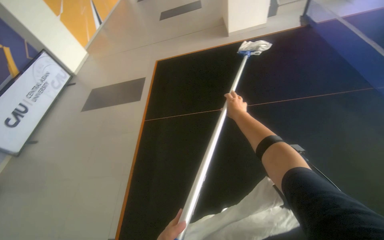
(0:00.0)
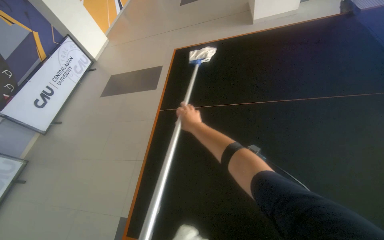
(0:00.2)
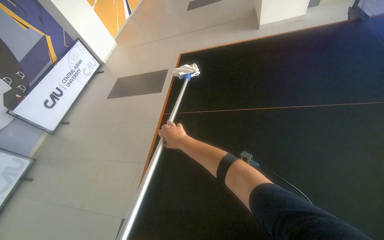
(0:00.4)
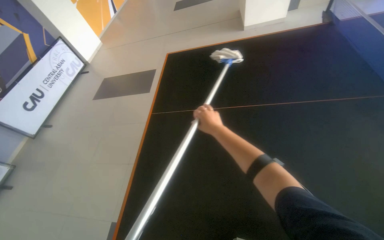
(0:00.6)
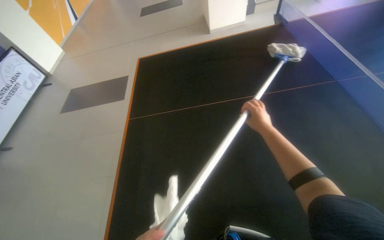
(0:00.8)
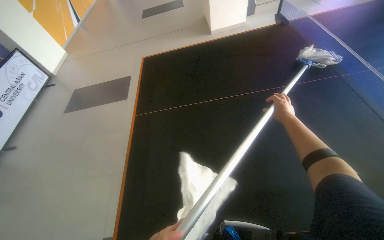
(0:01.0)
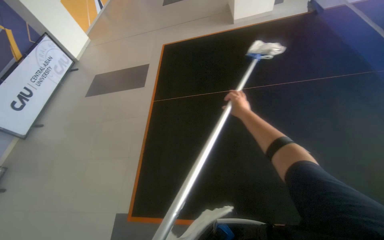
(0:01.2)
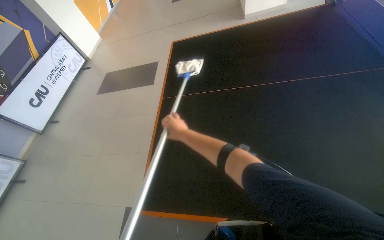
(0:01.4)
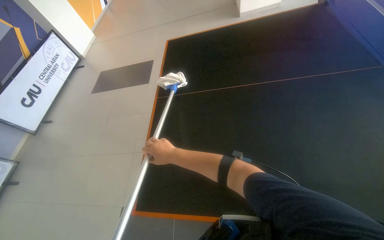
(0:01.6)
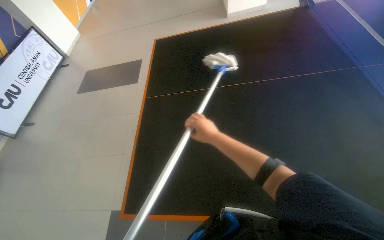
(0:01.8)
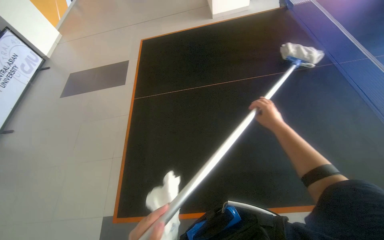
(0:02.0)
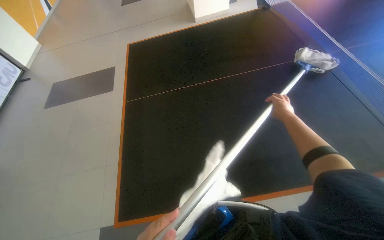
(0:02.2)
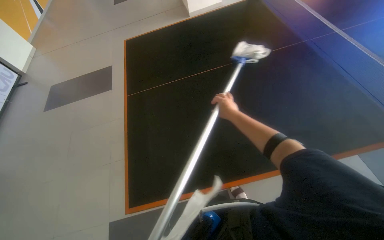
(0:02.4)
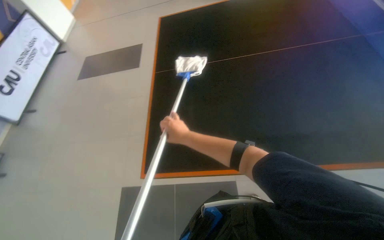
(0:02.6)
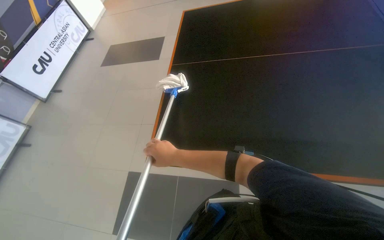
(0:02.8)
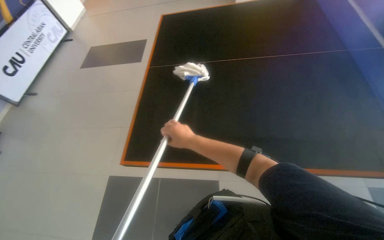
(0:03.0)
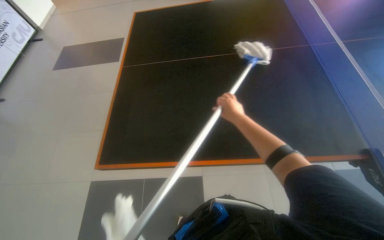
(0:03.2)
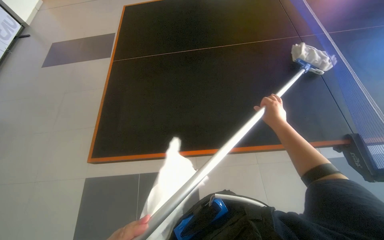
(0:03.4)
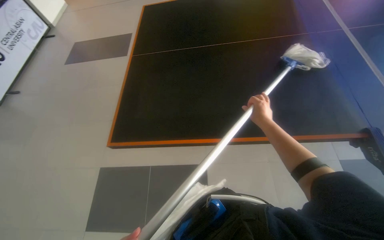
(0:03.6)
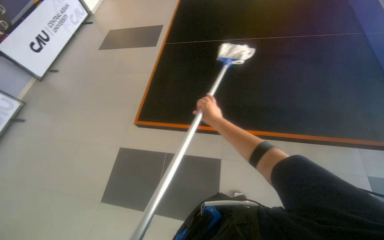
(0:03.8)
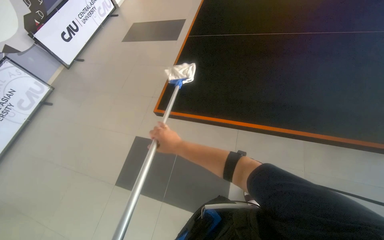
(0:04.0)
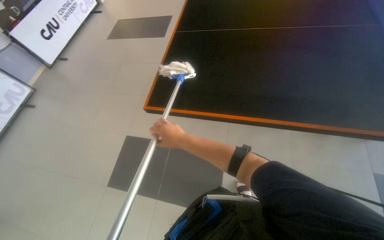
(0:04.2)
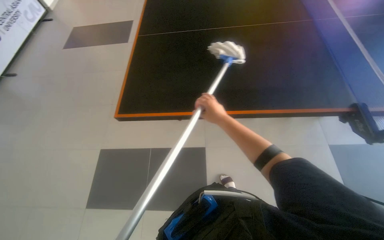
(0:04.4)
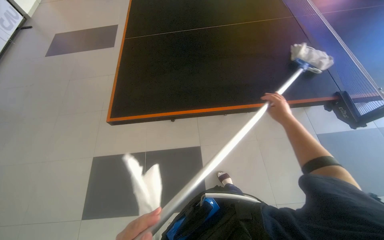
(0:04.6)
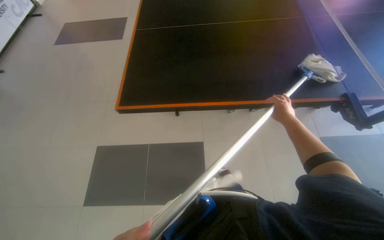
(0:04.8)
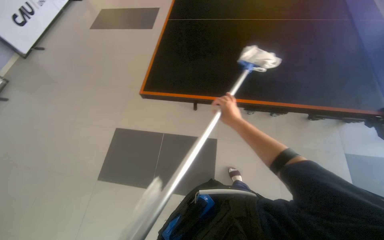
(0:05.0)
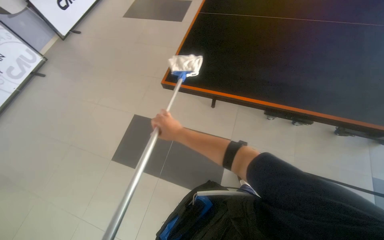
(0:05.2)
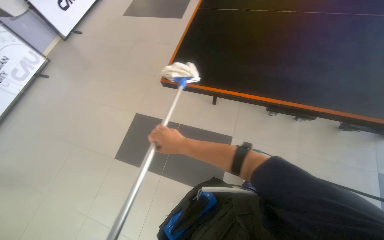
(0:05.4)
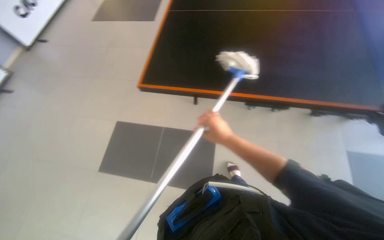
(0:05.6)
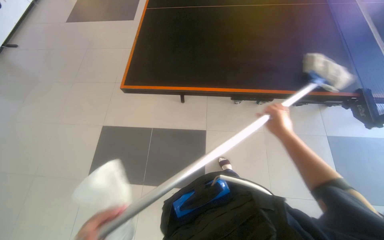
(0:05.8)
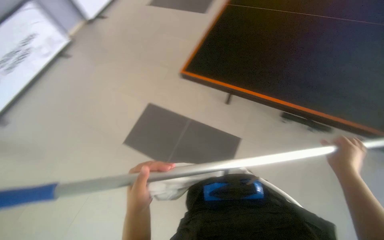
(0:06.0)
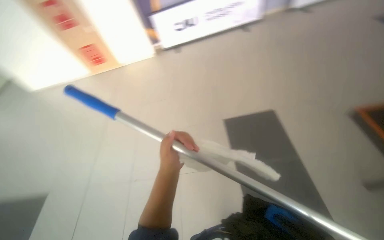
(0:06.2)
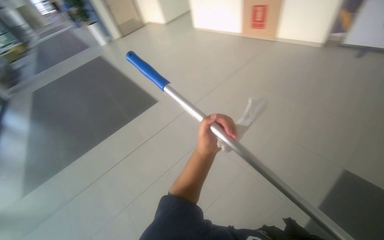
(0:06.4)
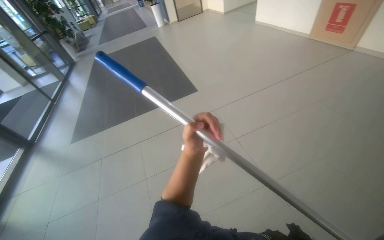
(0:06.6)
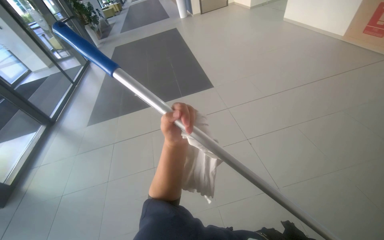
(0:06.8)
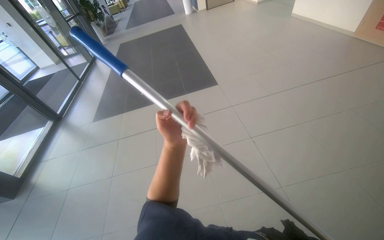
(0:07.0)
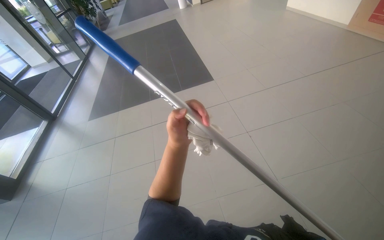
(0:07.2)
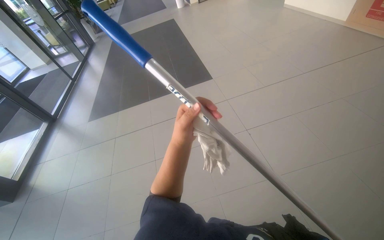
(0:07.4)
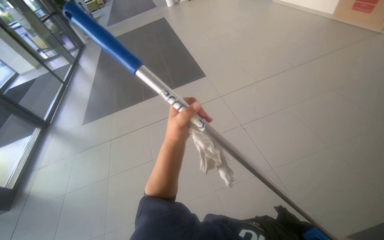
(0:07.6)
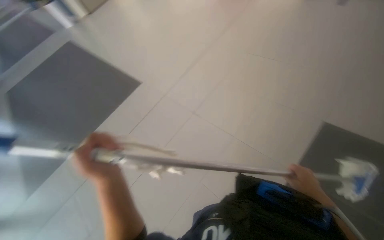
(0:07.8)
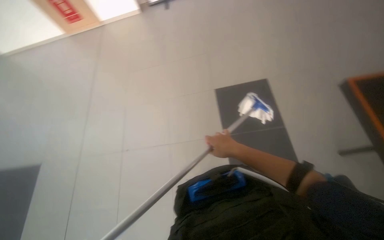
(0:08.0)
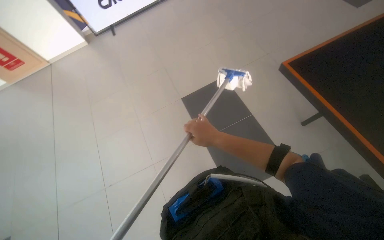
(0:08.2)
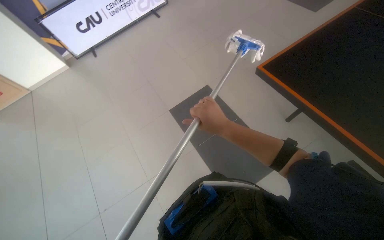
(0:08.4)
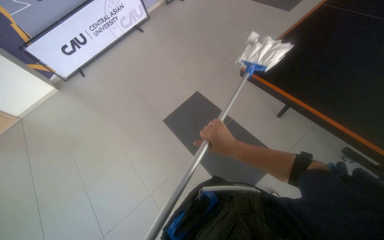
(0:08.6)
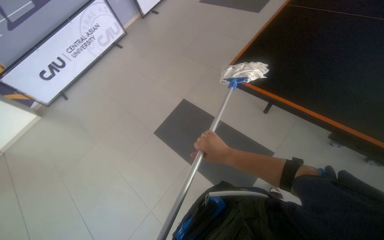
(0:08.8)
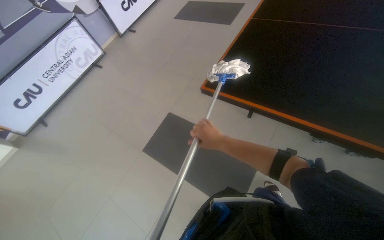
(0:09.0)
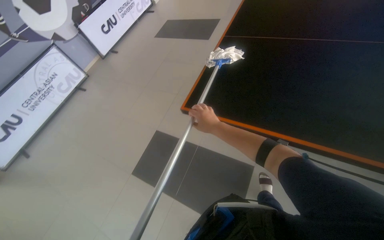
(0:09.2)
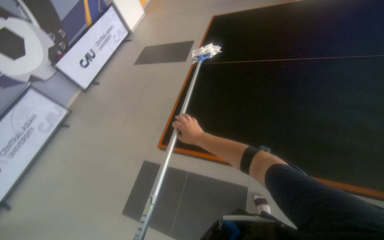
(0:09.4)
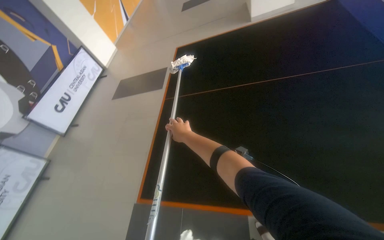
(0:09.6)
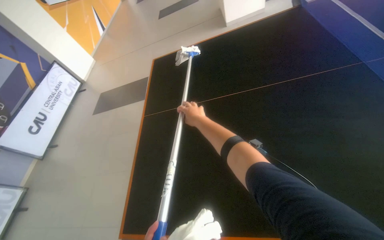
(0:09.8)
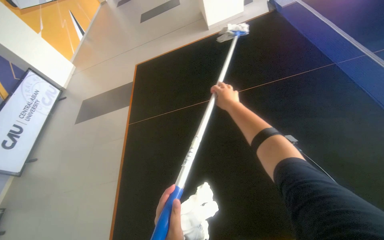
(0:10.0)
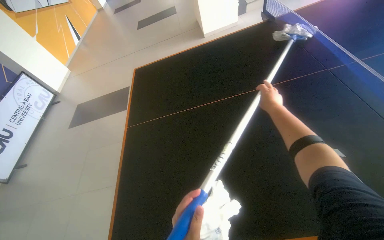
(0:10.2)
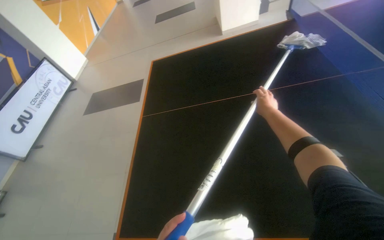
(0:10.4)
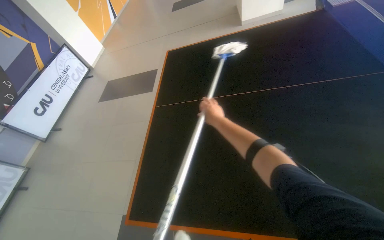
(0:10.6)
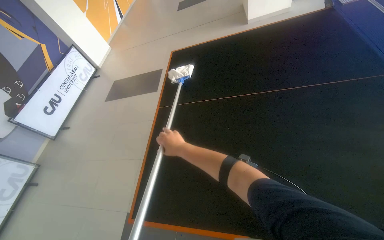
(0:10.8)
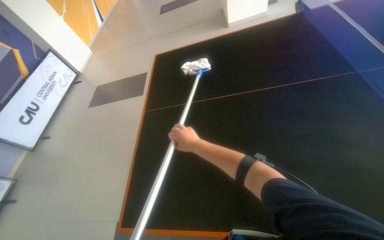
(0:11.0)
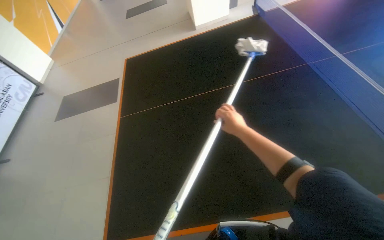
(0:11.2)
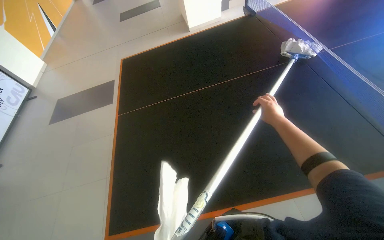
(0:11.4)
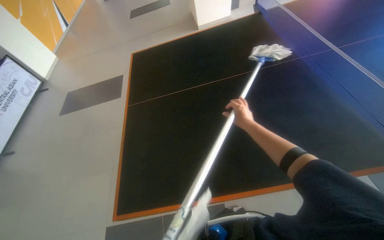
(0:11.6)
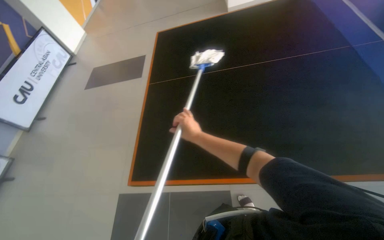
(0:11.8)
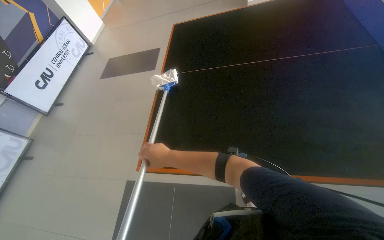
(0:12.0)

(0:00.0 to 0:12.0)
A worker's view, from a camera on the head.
Job: wiping surfaces.
The whole recording: Cleaning ping-pong table with mop. The worker cleans the surface of a ping-pong table using a mop.
0:03.0 - 0:04.4: The head travels roughly 50 cm.
0:06.0 - 0:07.6: The head turns to the left by roughly 110 degrees. The wearer looks some 15 degrees further downward.
0:07.6 - 0:09.0: The head rotates some 130 degrees to the right. The view tilts some 25 degrees upward.
0:09.0 - 0:10.4: The camera travels roughly 50 cm. The head turns to the right by roughly 40 degrees. The view tilts some 25 degrees upward.
0:10.4 - 0:12.0: The right hand moves left and right over approximately 40 cm, changing direction 2 times.

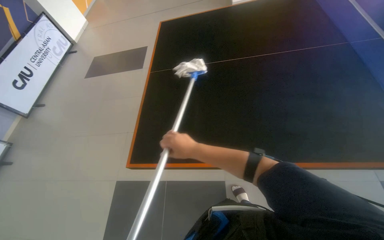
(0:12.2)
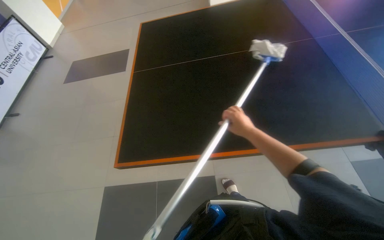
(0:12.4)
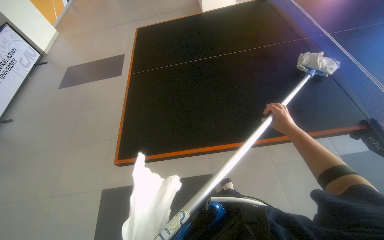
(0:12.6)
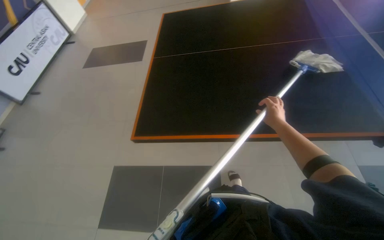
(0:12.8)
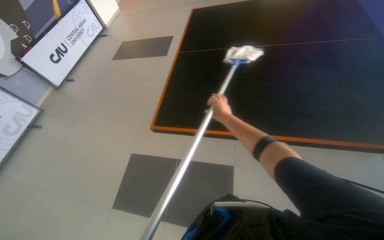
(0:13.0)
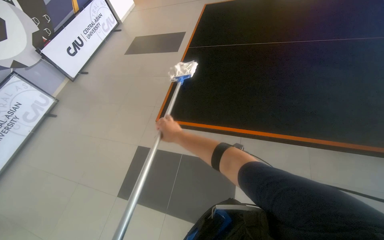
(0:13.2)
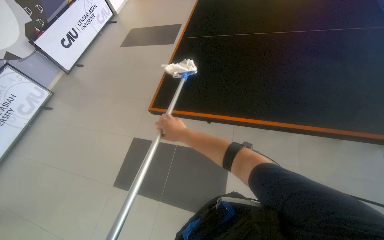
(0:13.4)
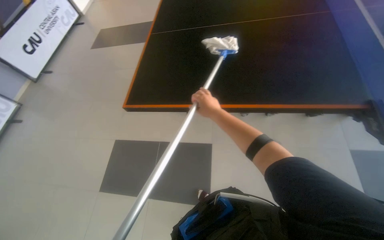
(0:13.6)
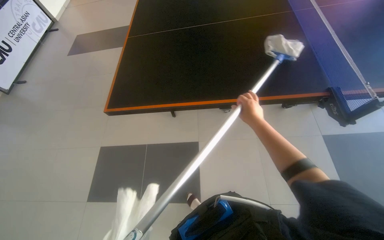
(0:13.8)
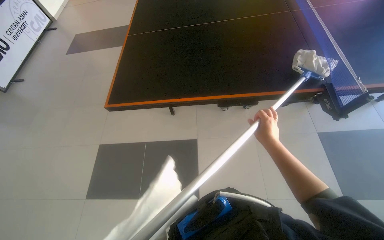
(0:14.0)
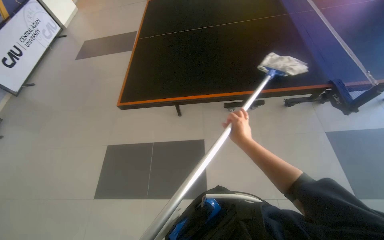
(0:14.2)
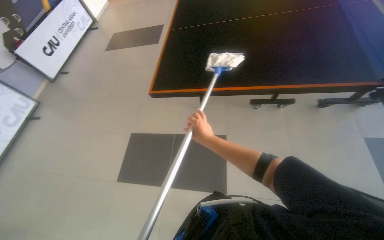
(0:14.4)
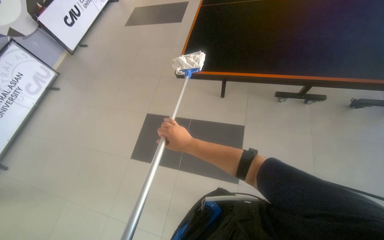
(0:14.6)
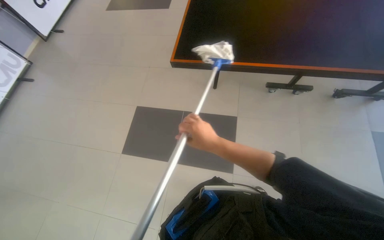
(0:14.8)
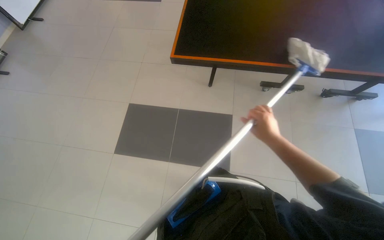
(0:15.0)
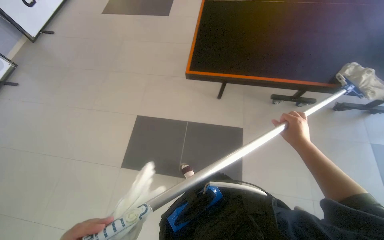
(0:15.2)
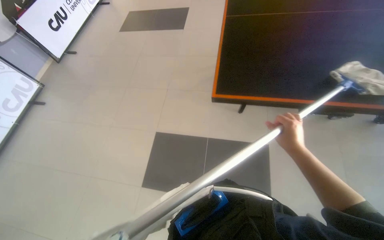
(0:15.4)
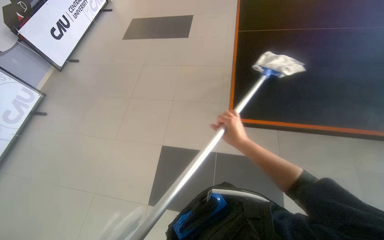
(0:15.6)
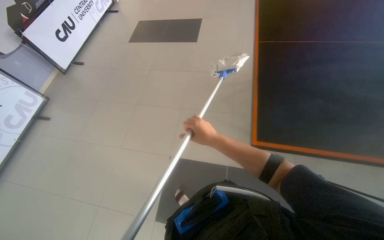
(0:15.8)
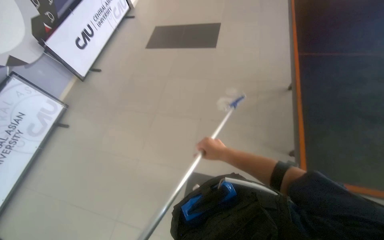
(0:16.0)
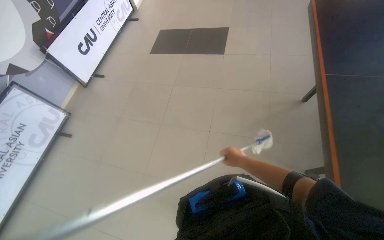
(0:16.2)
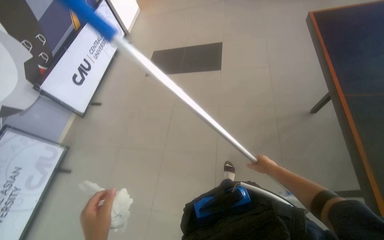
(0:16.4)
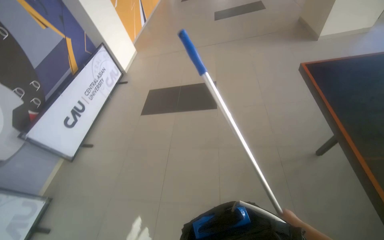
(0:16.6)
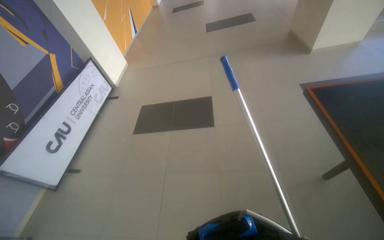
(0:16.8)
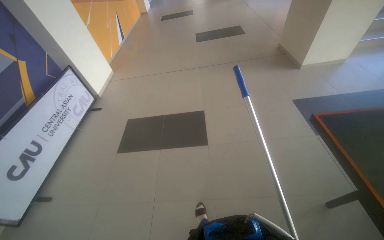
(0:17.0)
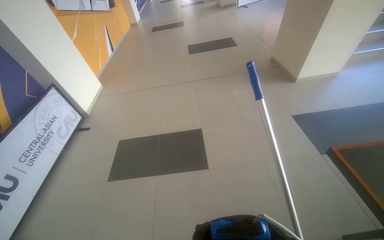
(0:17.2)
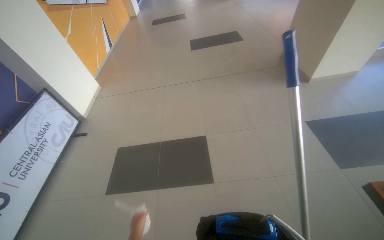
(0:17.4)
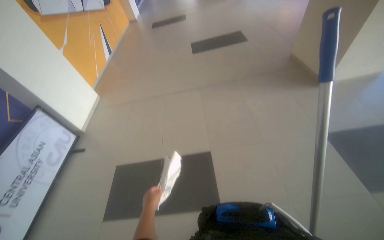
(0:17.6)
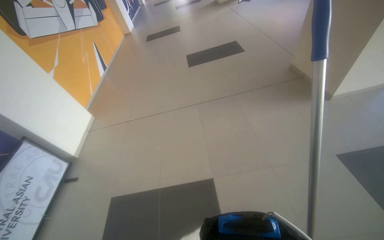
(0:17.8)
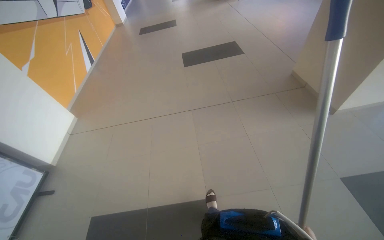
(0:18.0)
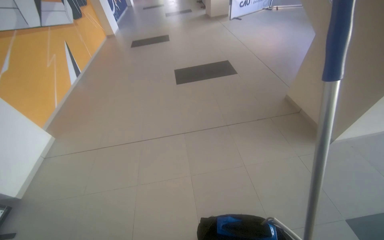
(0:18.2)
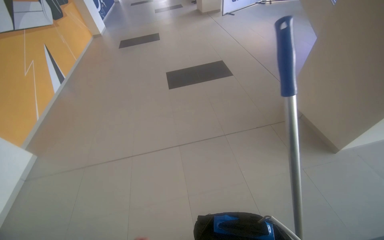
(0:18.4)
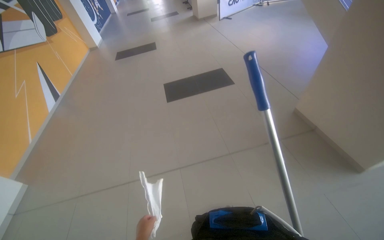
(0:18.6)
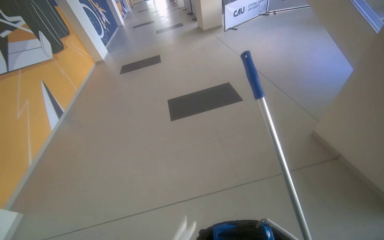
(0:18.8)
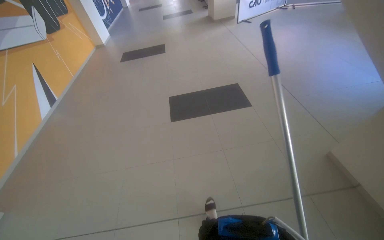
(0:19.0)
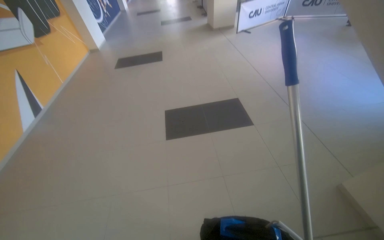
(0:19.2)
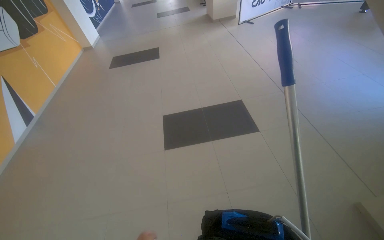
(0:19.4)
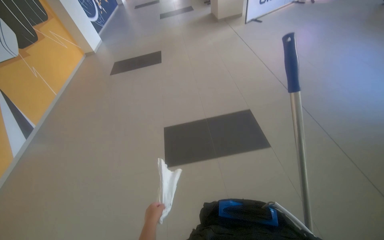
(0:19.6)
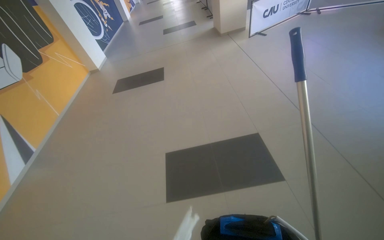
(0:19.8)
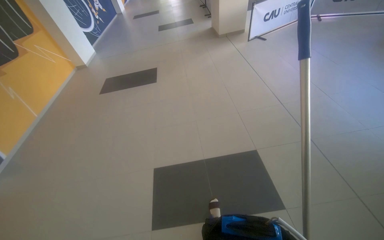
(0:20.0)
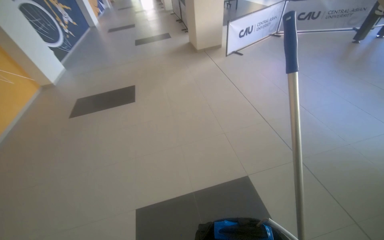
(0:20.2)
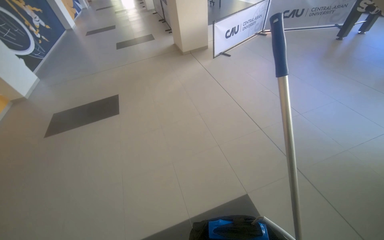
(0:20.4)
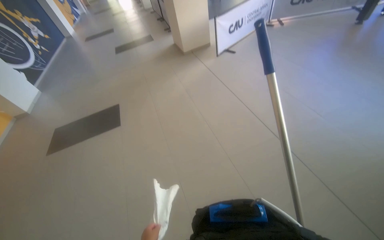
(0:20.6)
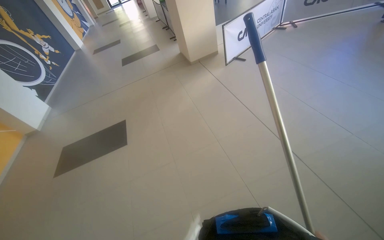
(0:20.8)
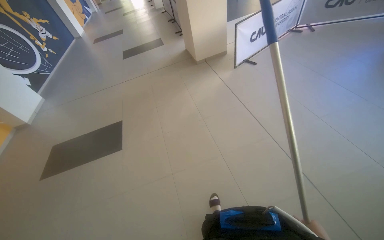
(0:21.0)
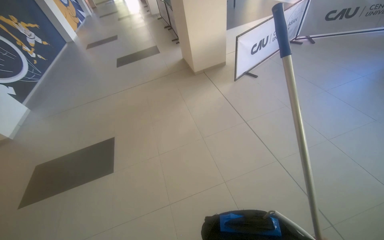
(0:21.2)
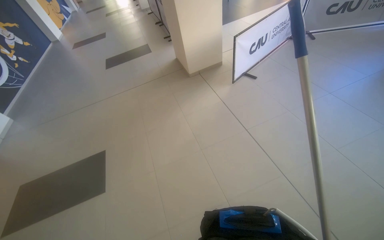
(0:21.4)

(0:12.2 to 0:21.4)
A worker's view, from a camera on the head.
Job: wiping surfaces.
The whole recording: Cleaning ping-pong table with mop. The worker cleans the surface of a ping-pong table using a mop.
0:13.8 - 0:15.2: The wearer moves to the left, some 50 cm.
0:15.2 - 0:16.8: The camera is carried about 1.5 m. The camera pitches upward, by approximately 20 degrees.
0:16.8 - 0:18.4: The camera travels roughly 2 m.
0:18.4 - 0:19.8: The camera travels approximately 2 m.
